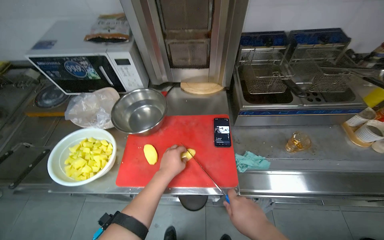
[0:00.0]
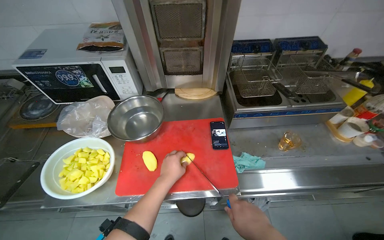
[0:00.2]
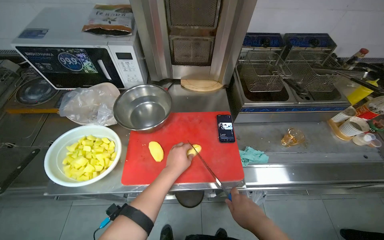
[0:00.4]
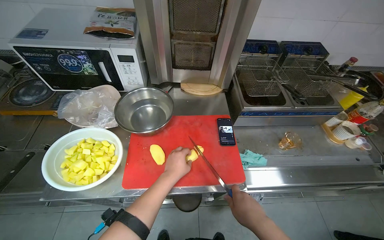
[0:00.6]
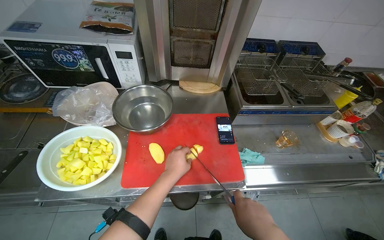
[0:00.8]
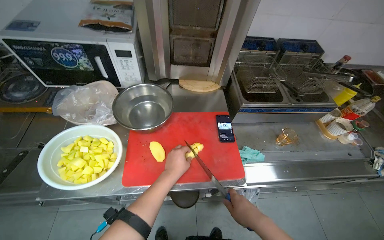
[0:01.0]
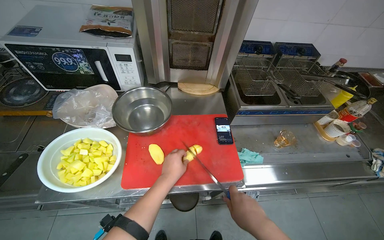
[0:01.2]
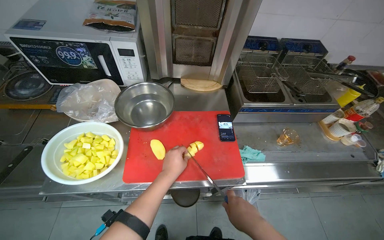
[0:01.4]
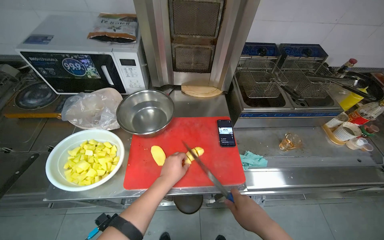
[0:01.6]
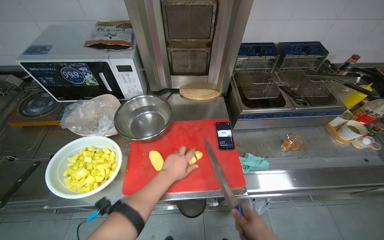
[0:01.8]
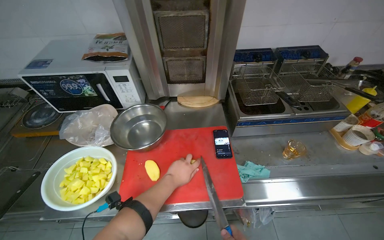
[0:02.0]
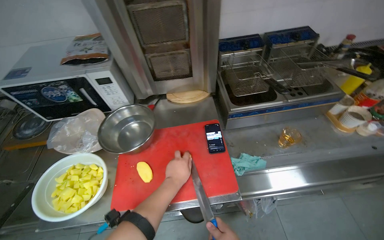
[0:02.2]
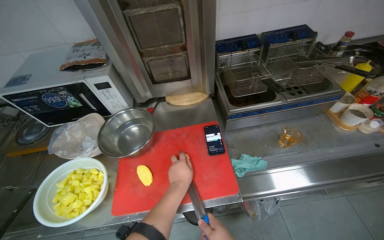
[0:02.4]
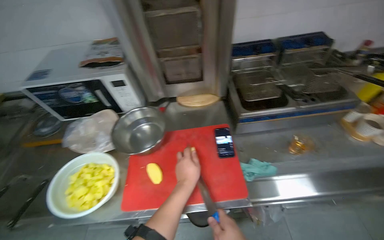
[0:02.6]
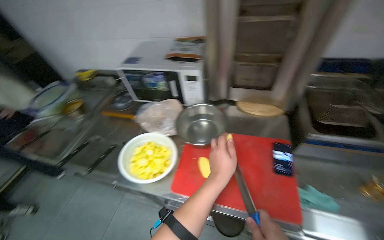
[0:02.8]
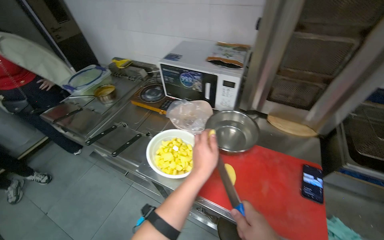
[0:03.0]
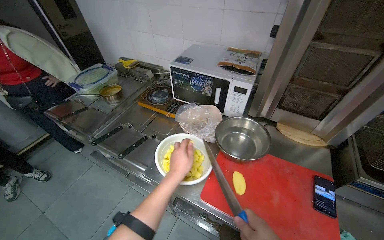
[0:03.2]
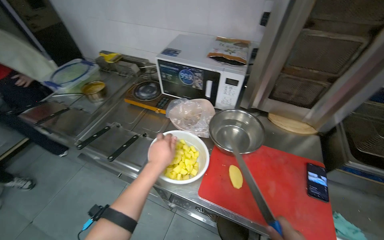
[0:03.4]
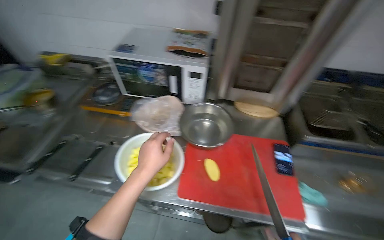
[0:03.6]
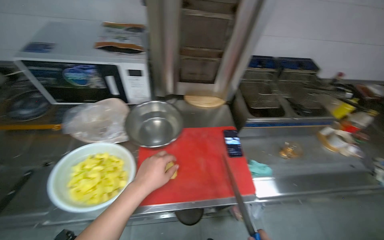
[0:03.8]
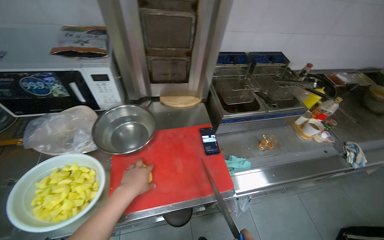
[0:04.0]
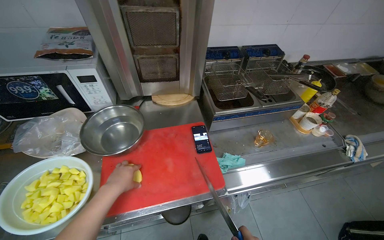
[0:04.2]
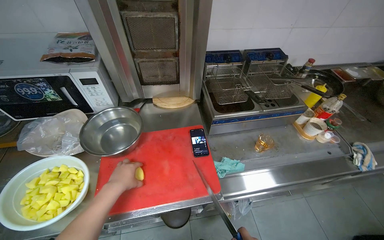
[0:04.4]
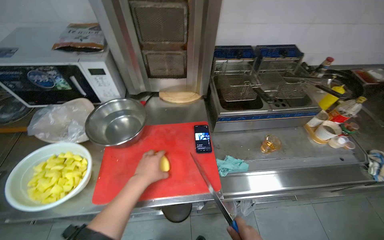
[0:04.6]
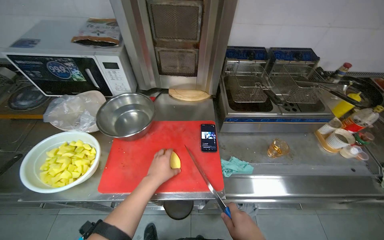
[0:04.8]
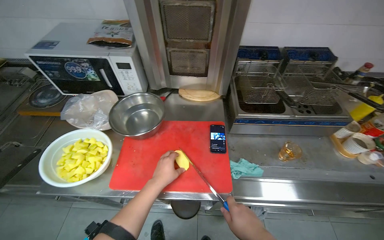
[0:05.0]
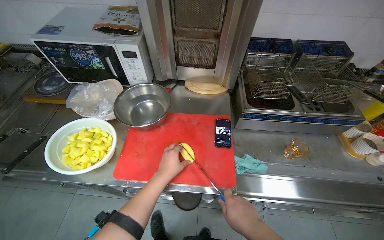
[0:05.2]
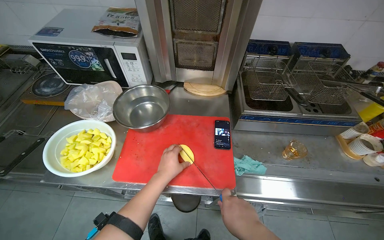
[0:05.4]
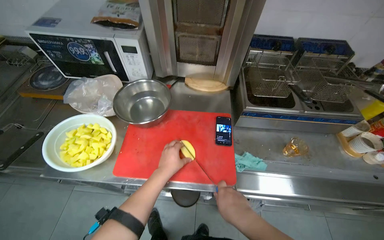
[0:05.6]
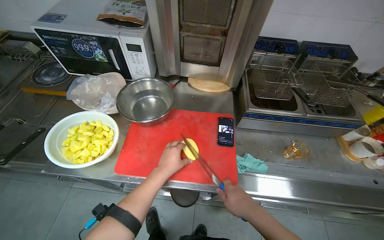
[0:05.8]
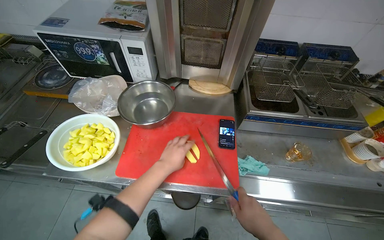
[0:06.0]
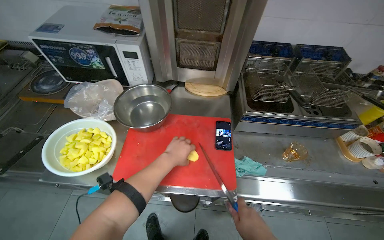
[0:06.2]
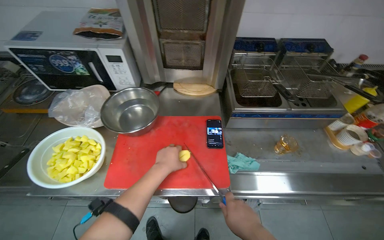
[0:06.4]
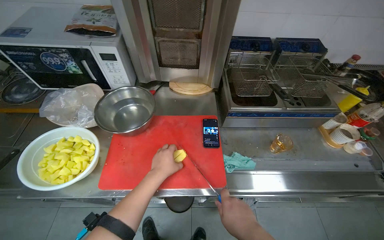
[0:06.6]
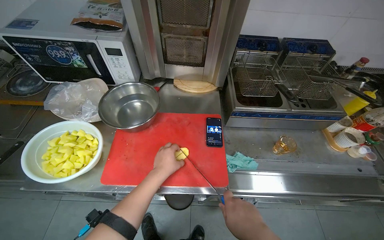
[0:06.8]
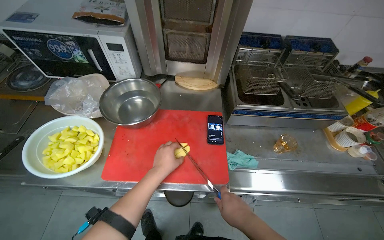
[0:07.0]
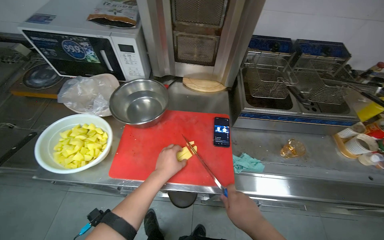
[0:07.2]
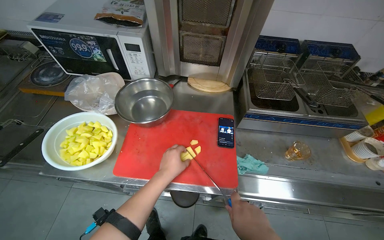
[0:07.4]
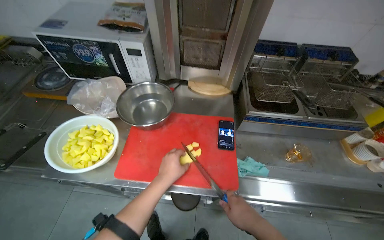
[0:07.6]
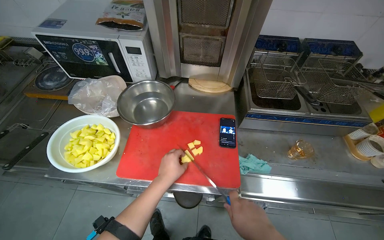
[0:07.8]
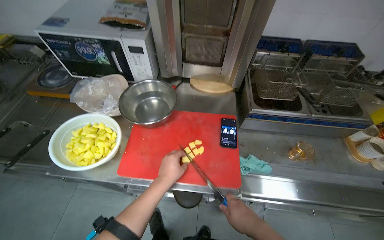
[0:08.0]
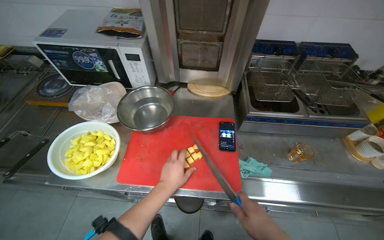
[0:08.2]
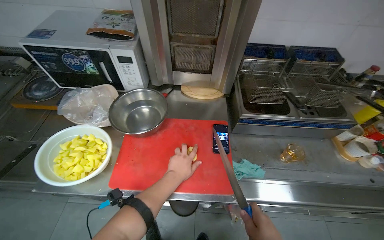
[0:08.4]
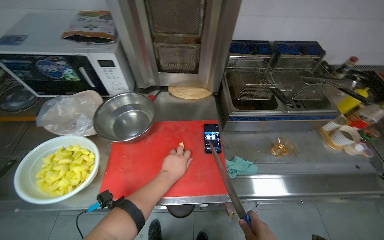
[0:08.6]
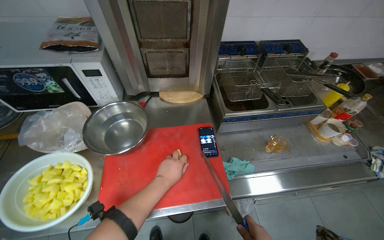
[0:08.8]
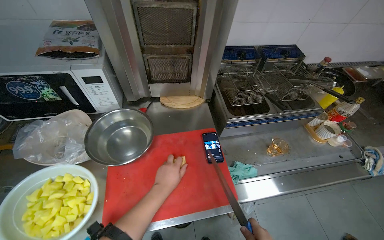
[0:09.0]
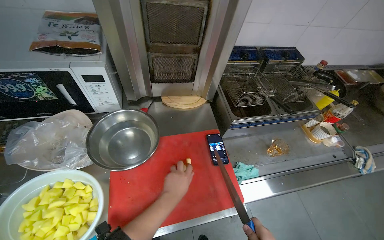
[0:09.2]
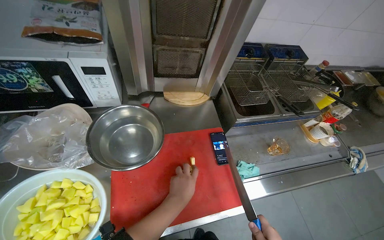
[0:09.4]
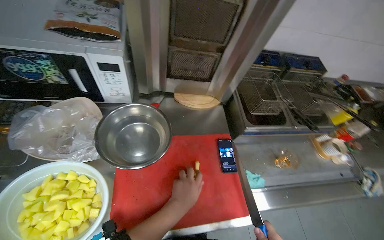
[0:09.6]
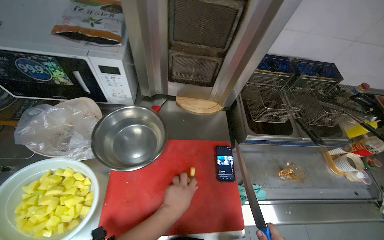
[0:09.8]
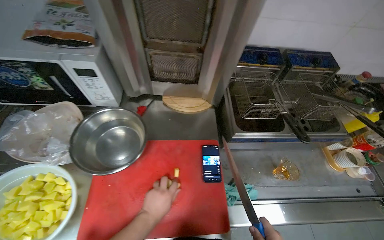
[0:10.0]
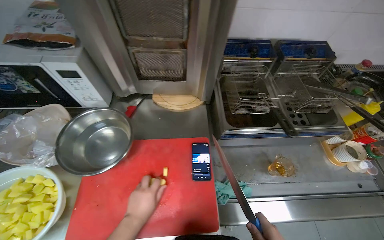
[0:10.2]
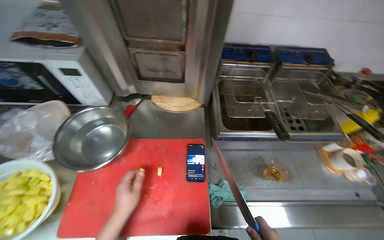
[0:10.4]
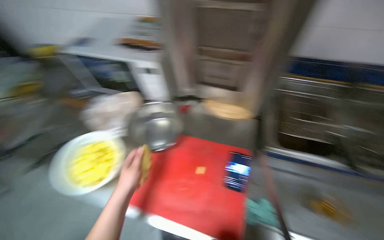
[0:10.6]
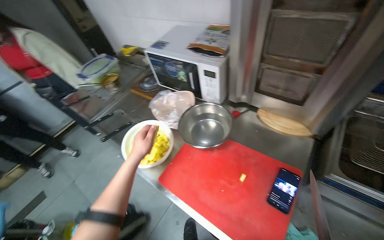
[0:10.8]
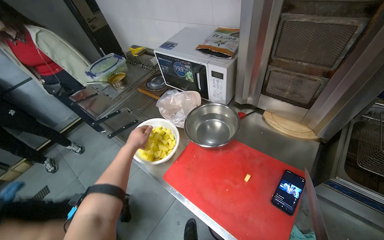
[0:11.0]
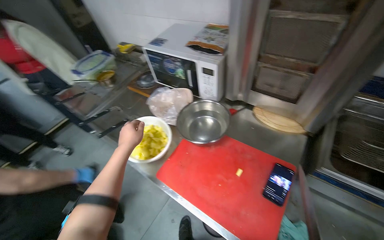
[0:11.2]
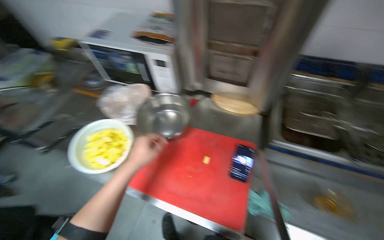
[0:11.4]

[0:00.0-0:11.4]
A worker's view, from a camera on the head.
Job: preparing food.
The whole recording: Slicing potatoes for preparation. The worker picks up potatoes from a bowl and slices them into pieces on a red cutting board.
0:01.4 to 0:02.8: The camera sweeps to the left, by roughly 20 degrees.
0:02.8 to 0:04.2: The wearer's head swings approximately 30 degrees to the right.
0:04.2 to 0:05.6: The wearer looks some 20 degrees further to the left. The left hand shifts roughly 10 cm to the right.
0:05.6 to 0:07.2: The hands stay close to where they were, moving slightly.
0:10.0 to 0:11.4: The left hand moves up the picture, about 10 cm.

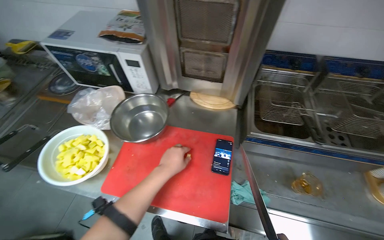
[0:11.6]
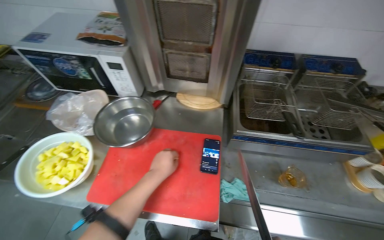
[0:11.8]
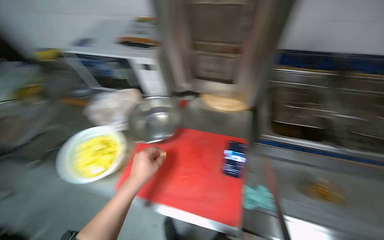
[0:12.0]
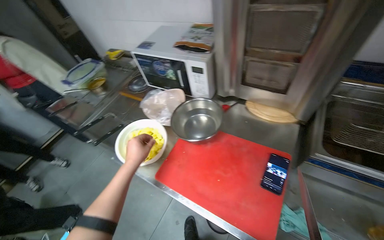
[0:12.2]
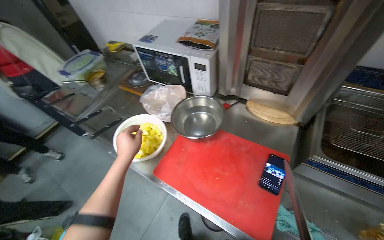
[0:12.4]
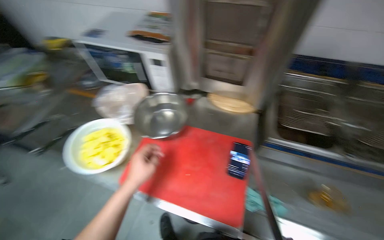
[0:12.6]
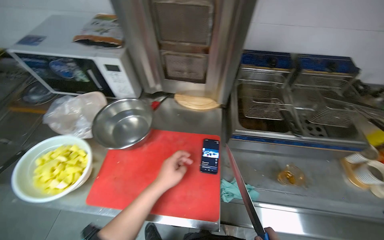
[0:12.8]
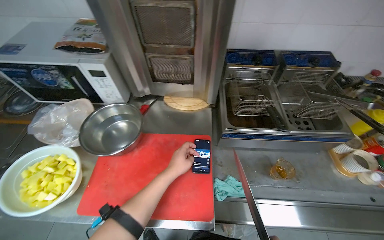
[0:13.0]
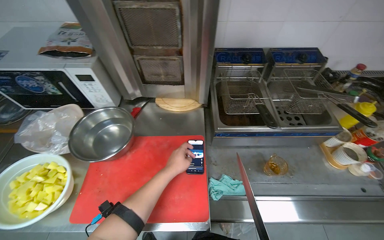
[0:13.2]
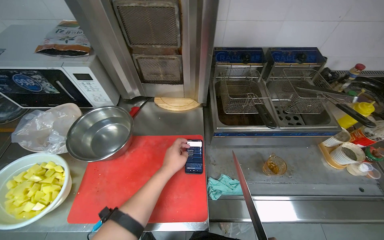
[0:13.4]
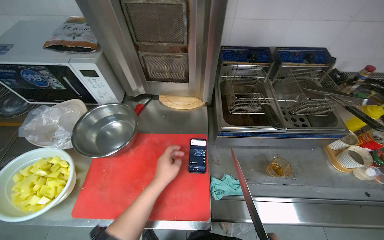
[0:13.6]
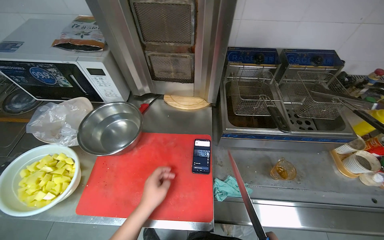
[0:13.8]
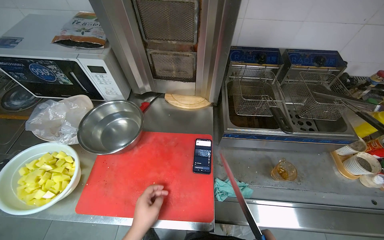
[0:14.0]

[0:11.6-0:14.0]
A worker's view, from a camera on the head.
Job: preparing food.
The whole recording: Slicing potatoes for preparation. The worker picks up potatoes from a bowl and slices them into pieces on a red cutting board.
0:12.8 to 0:14.0: The left hand shifts roughly 10 cm down the picture.

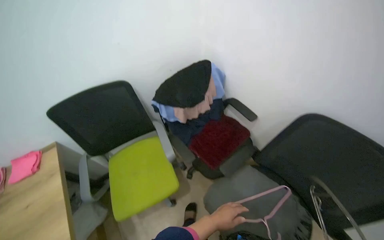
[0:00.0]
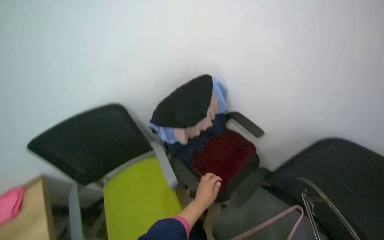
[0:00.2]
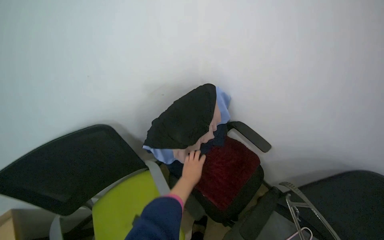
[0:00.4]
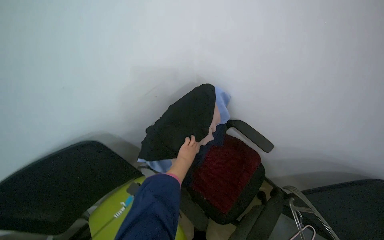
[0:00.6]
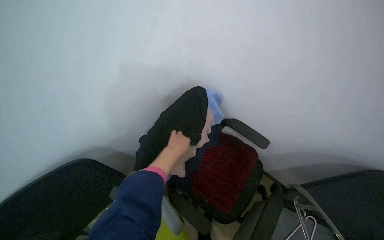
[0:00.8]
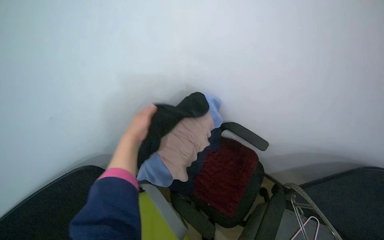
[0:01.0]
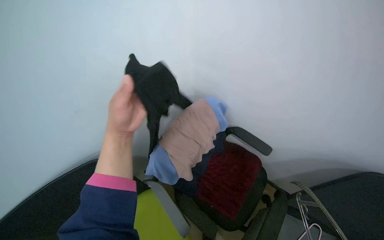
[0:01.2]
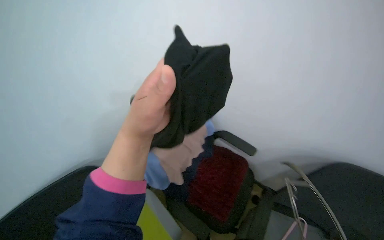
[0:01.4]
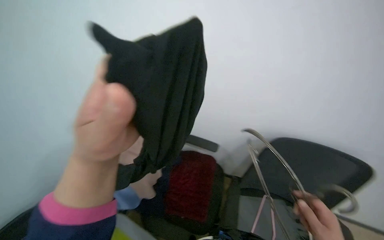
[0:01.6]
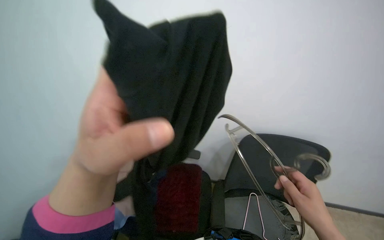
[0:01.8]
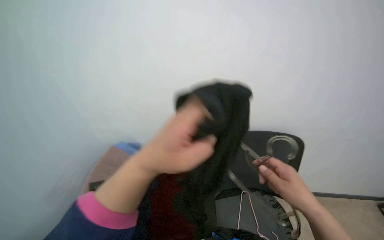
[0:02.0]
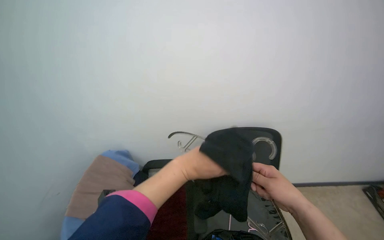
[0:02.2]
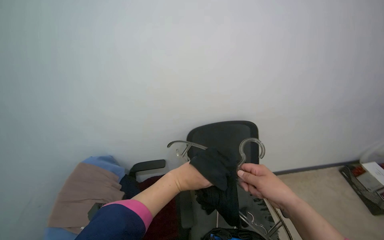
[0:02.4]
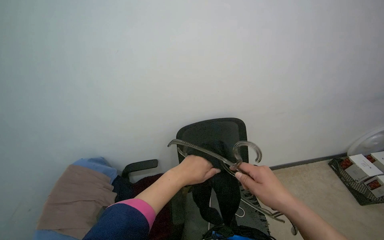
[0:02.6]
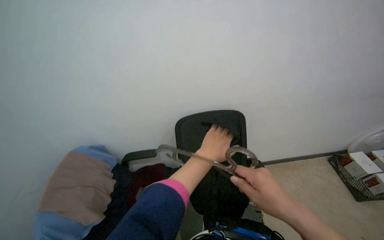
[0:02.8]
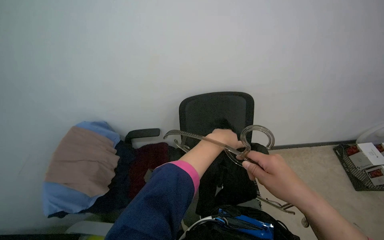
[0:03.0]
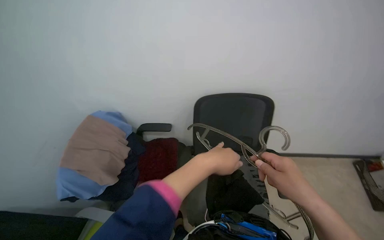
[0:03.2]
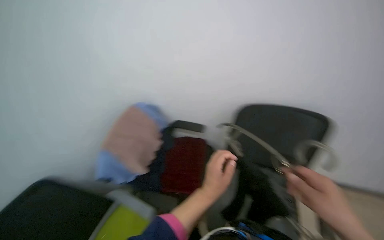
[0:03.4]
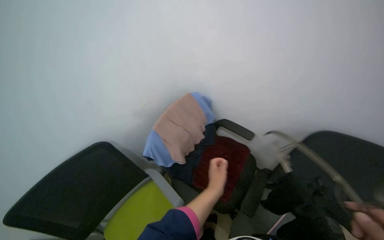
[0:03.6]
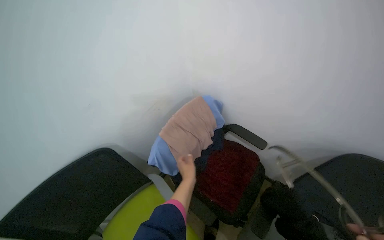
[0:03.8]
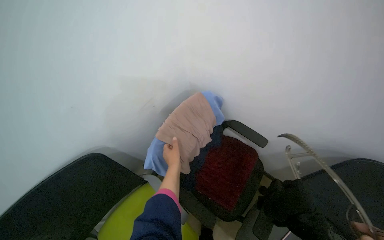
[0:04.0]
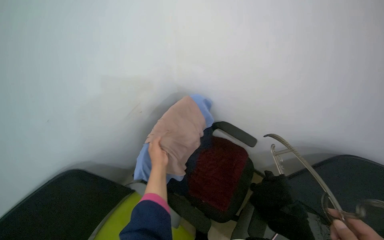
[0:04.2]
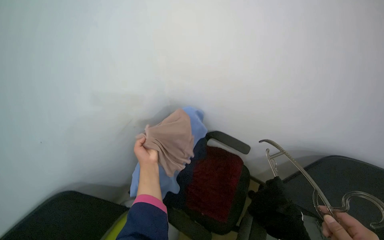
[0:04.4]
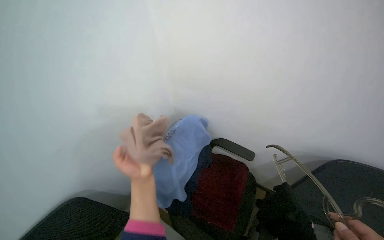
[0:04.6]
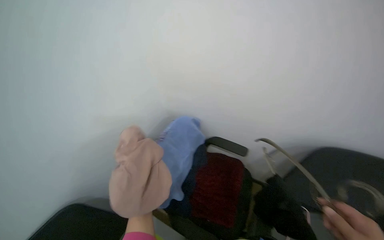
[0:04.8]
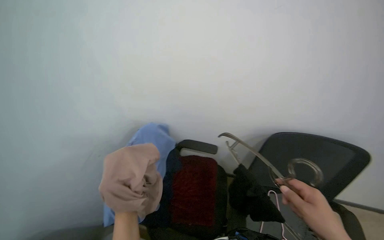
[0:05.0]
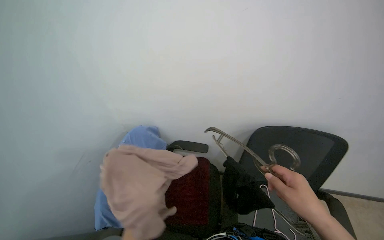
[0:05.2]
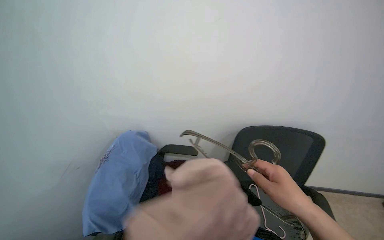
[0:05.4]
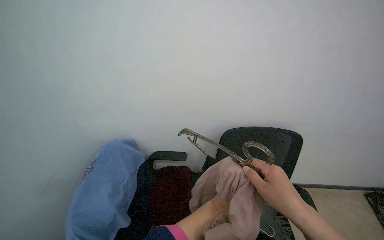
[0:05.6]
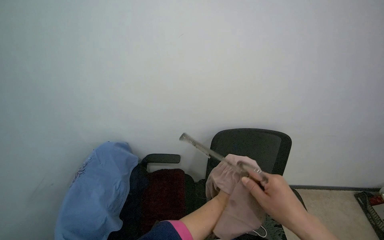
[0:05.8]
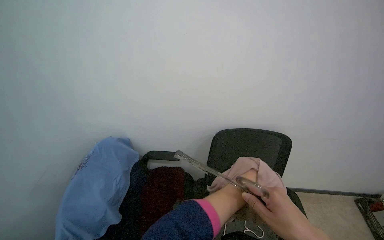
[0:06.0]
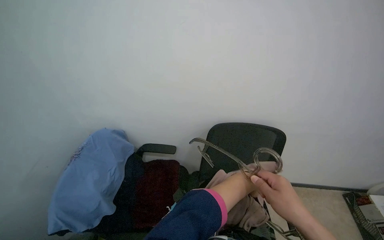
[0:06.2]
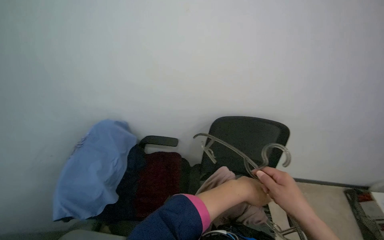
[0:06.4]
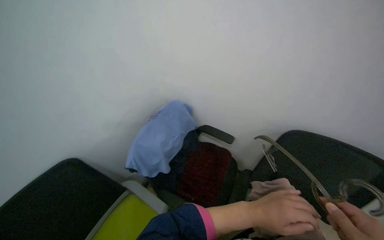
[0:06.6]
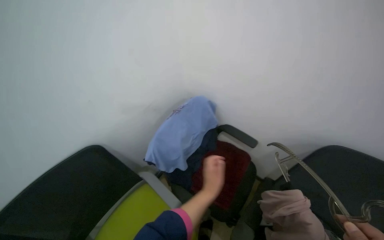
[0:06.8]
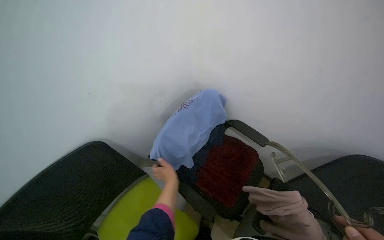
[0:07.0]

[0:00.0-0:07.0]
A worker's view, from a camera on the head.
Job: organizing items.
The whole recording: Organizing clothes on rack. The worker picks up various garments from a chair, places them on hangers, and hangs them on a rack.
0:00.0 to 0:01.4: The wearer's head swings about 15 degrees to the right.
0:01.4 to 0:02.8: The head turns to the right by some 40 degrees.
0:02.8 to 0:04.2: The head rotates about 40 degrees to the left.
0:04.2 to 0:05.6: The head rotates approximately 35 degrees to the right. The camera pitches upward, by approximately 15 degrees.
0:05.6 to 0:07.0: The wearer looks roughly 40 degrees further to the left.
